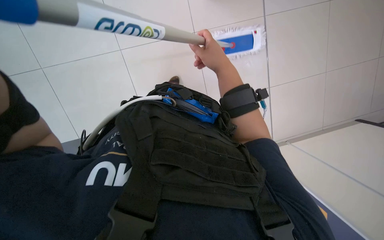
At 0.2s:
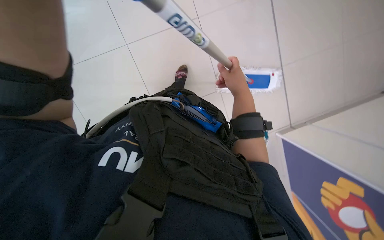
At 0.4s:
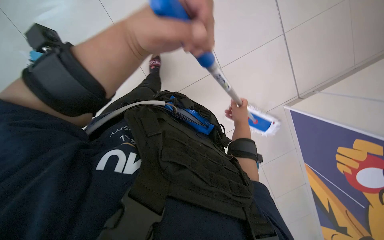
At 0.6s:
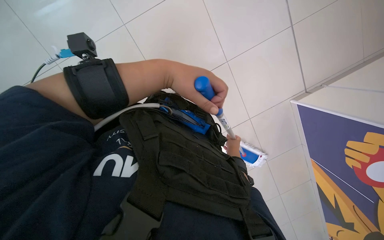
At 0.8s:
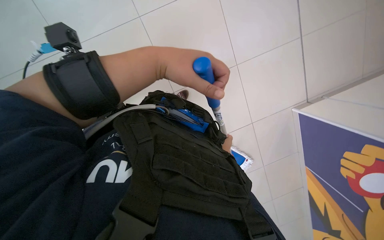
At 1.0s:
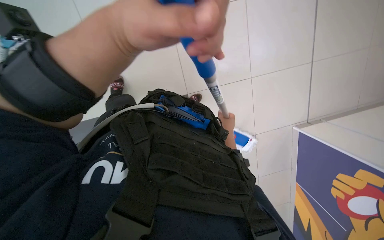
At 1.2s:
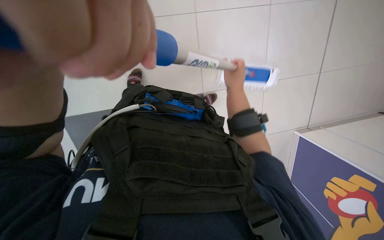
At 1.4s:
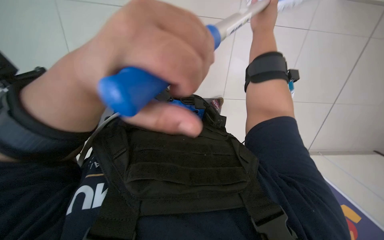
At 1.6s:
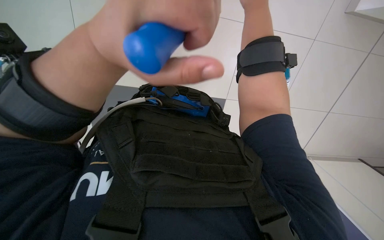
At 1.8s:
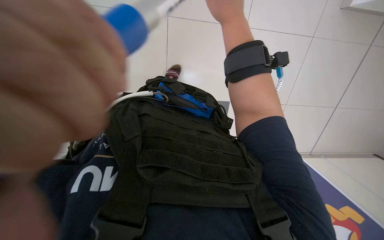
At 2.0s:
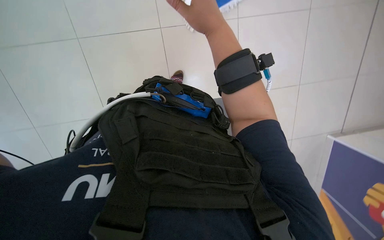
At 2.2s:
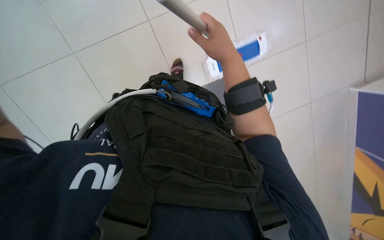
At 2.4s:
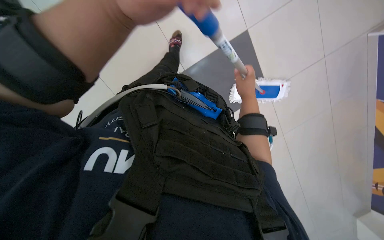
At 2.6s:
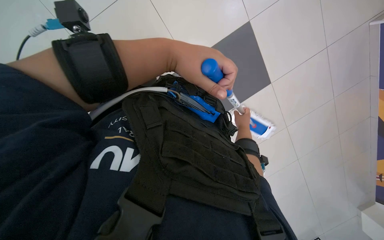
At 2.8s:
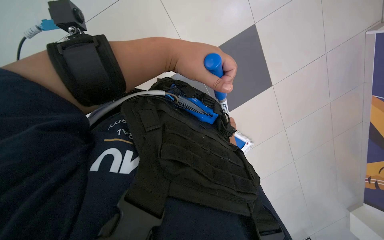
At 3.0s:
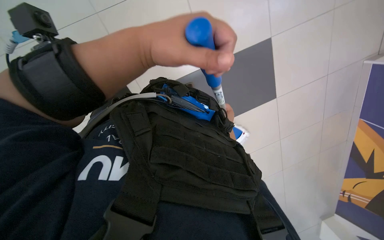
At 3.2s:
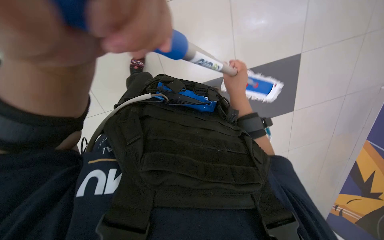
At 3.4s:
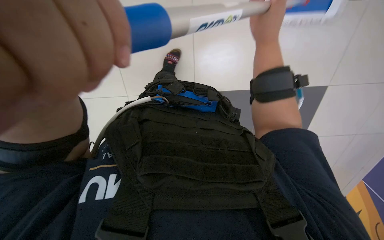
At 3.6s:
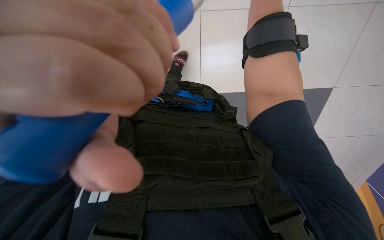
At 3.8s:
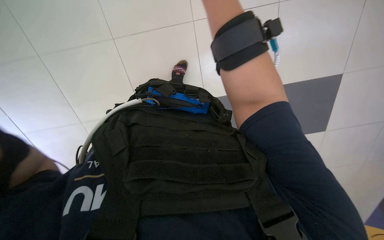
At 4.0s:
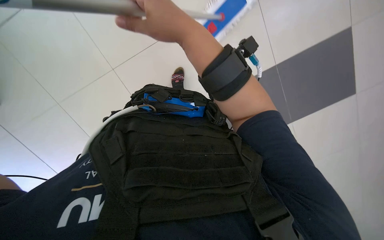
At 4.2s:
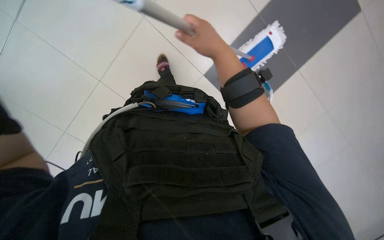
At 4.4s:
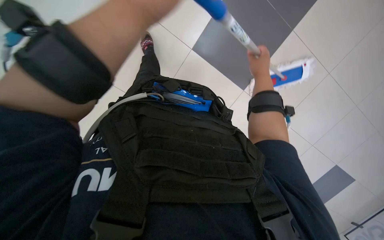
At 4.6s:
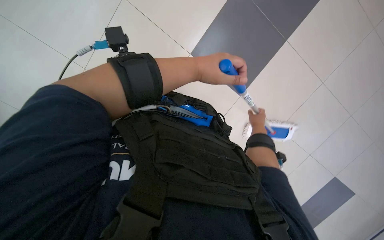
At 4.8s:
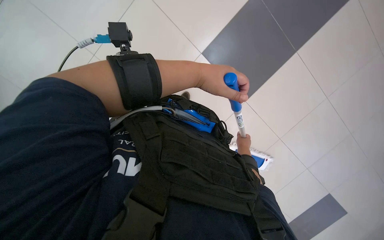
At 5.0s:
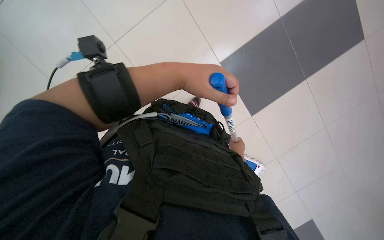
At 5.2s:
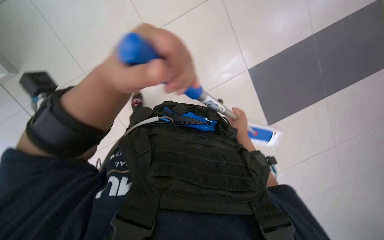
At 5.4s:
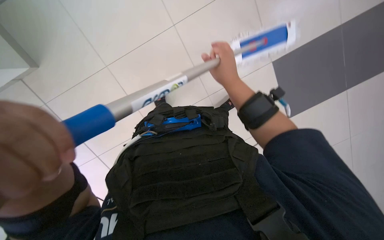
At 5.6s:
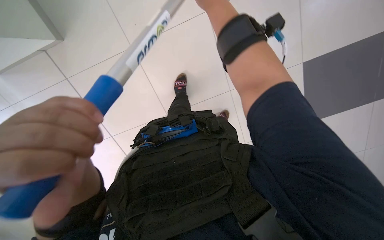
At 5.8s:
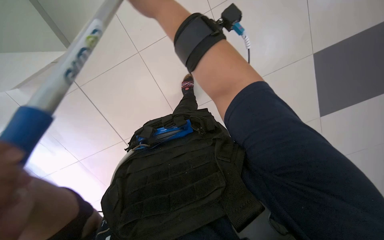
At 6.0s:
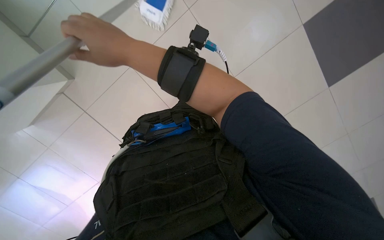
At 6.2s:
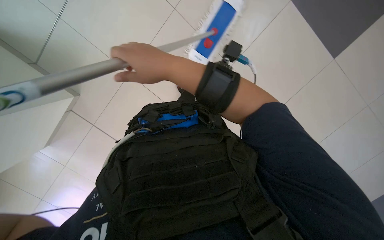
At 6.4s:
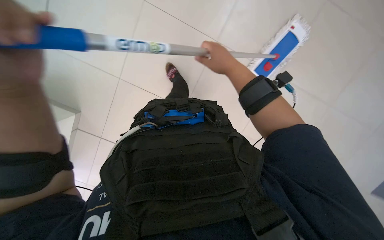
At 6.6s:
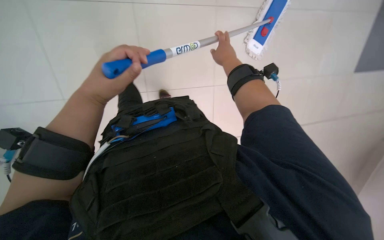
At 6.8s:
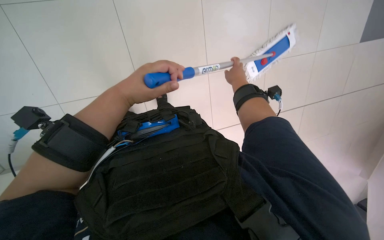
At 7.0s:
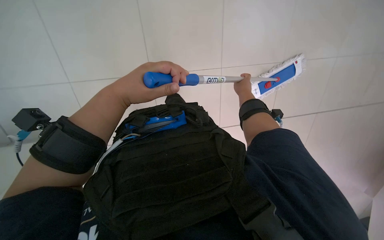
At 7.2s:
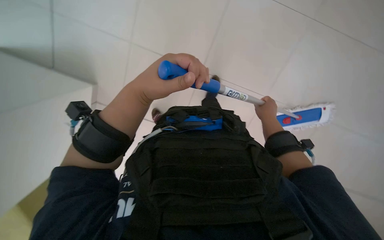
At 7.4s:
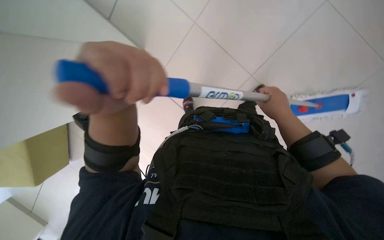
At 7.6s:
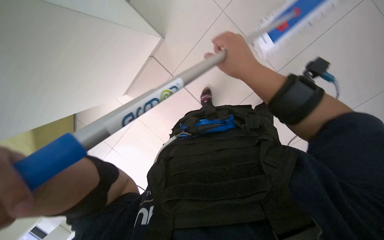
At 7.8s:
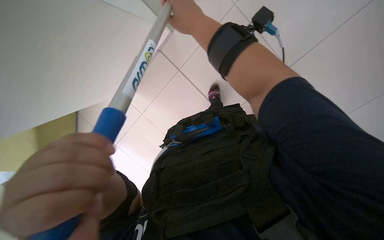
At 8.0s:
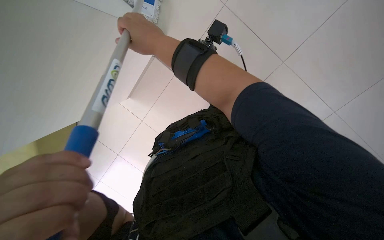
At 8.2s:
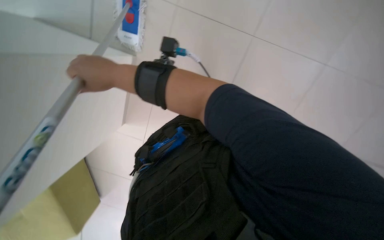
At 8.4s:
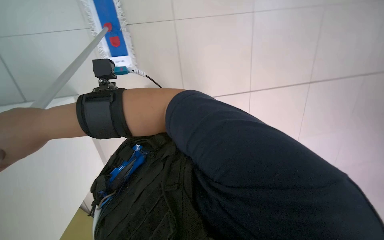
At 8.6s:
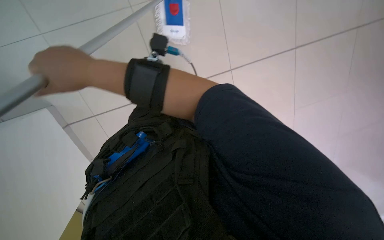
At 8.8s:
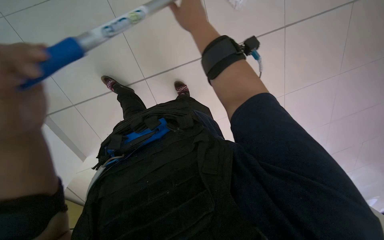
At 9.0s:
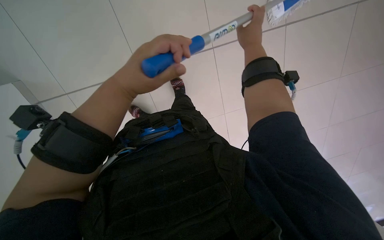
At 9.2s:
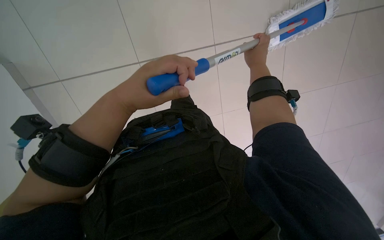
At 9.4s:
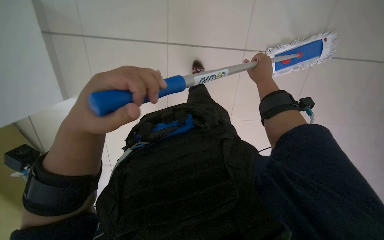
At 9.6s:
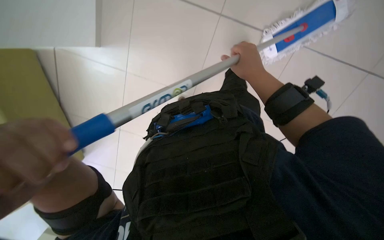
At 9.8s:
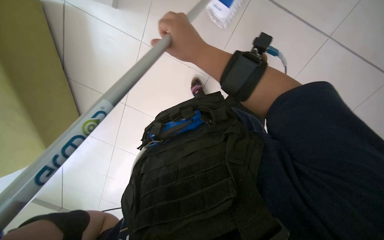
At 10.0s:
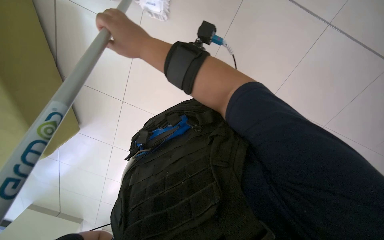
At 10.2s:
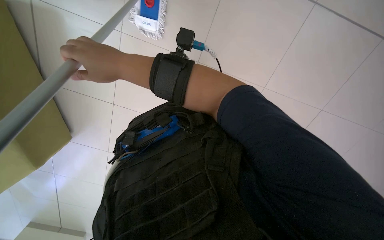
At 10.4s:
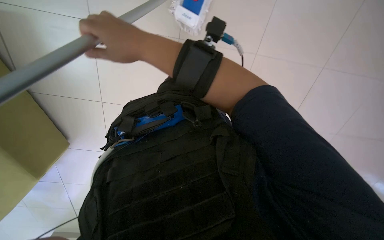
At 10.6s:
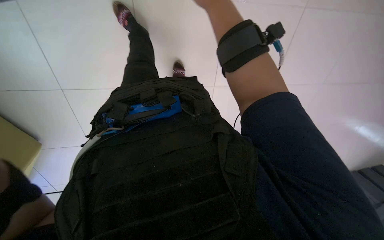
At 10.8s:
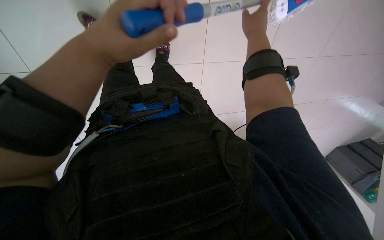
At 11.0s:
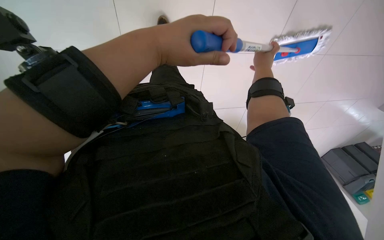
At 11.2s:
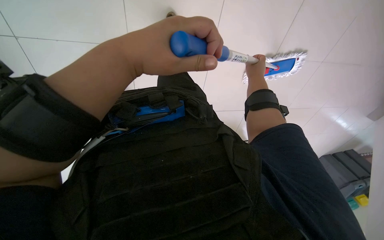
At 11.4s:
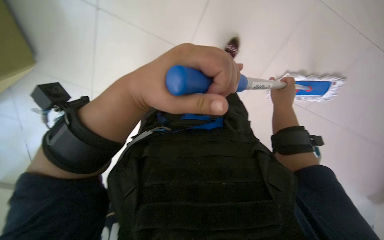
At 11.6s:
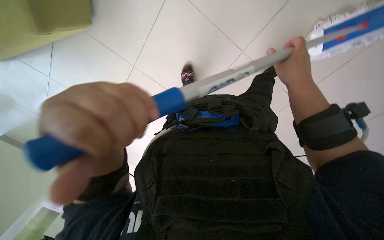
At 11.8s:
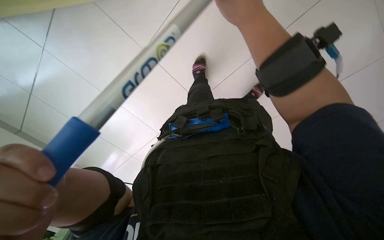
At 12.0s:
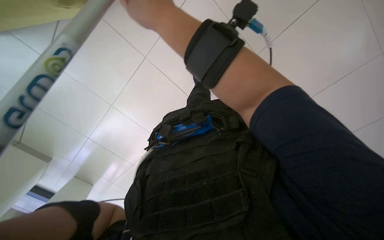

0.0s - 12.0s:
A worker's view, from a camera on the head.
Job: mopping floor.
The whole recording: Mopping the floor. The worker wrings the mop head, attaches it to the handle, and mops the floor.
0.0s - 1.6s: The scene turns roughly 25 degrees clockwise in the picture. The right hand travels down the picture and back again, about 20 cm each way.
1.6s - 3.0s: The right hand heads farther from the camera and down the picture, covering approximately 35 cm.
4.4s - 6.0s: Everything in view rotates approximately 35 degrees counterclockwise.
6.0s - 7.6s: The right hand travels to the right by approximately 25 cm.
9.0s - 10.4s: The view tips upward by some 20 degrees. The right hand travels to the left by roughly 10 cm.
10.4s - 12.0s: The right hand travels to the right and back again, some 25 cm each way.

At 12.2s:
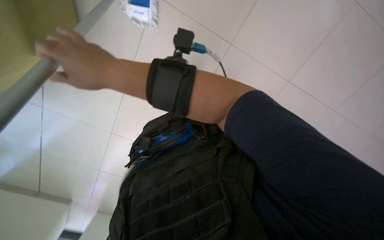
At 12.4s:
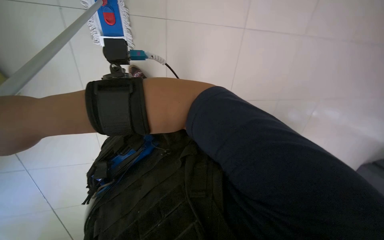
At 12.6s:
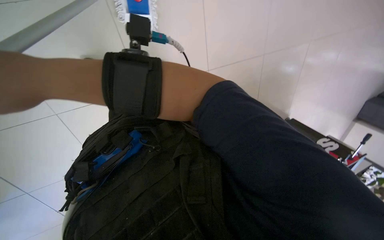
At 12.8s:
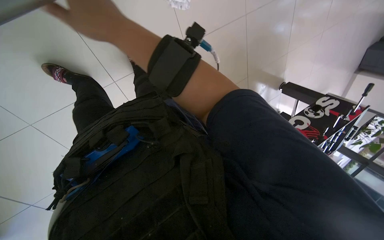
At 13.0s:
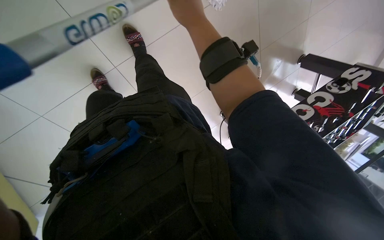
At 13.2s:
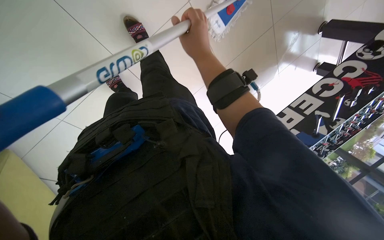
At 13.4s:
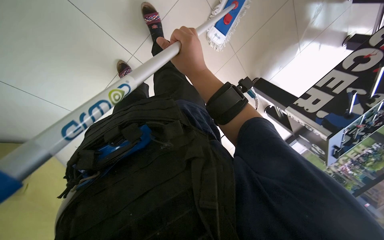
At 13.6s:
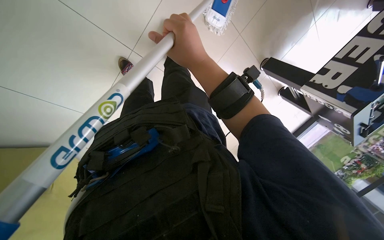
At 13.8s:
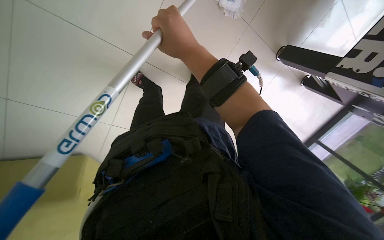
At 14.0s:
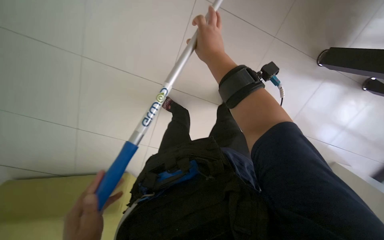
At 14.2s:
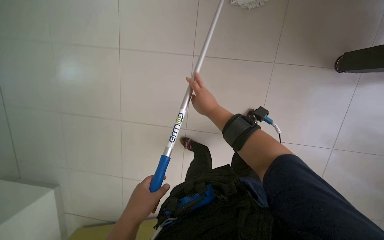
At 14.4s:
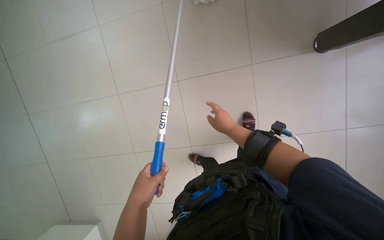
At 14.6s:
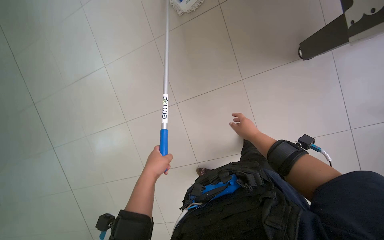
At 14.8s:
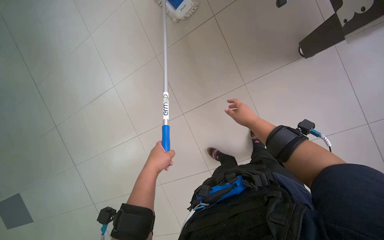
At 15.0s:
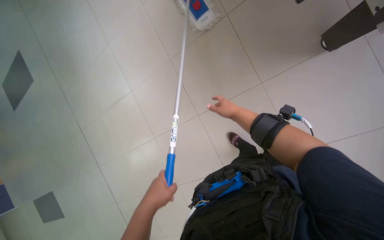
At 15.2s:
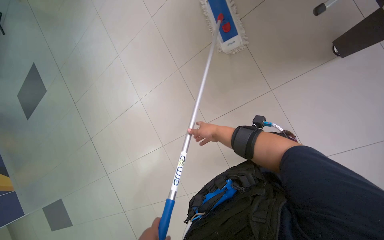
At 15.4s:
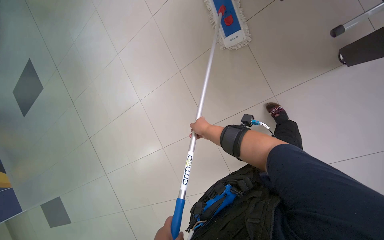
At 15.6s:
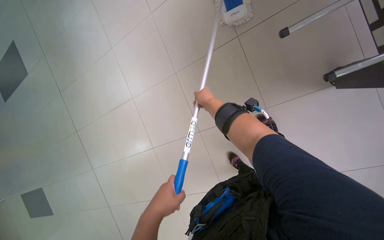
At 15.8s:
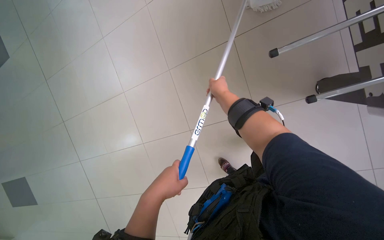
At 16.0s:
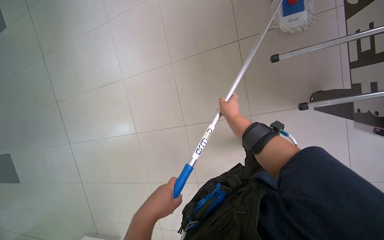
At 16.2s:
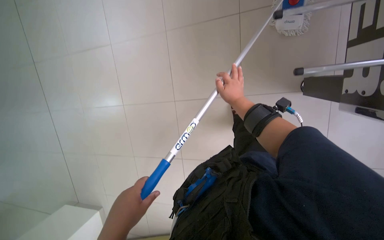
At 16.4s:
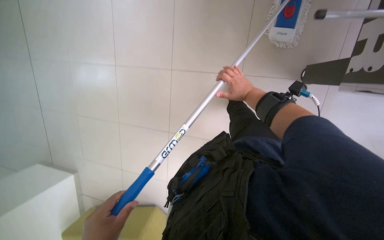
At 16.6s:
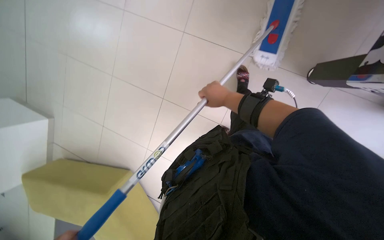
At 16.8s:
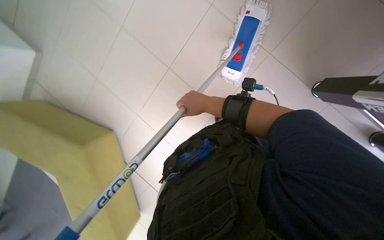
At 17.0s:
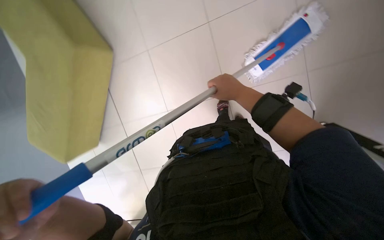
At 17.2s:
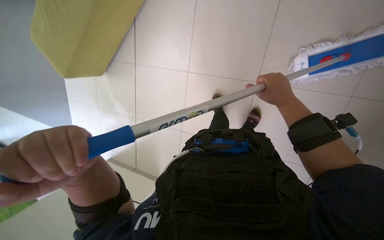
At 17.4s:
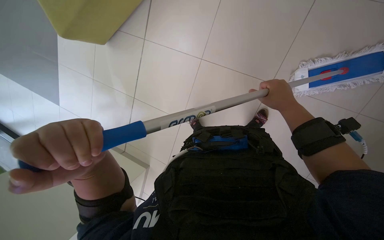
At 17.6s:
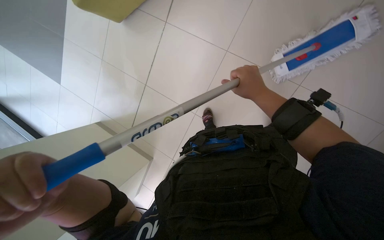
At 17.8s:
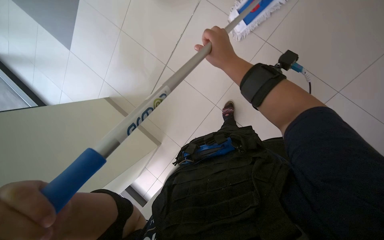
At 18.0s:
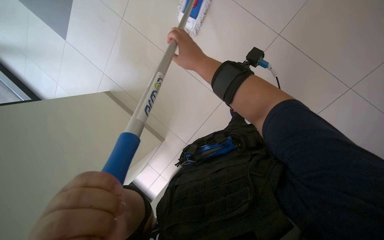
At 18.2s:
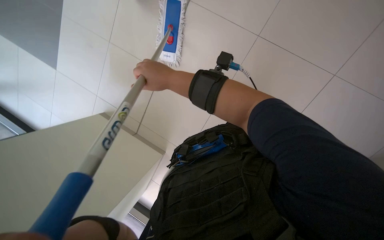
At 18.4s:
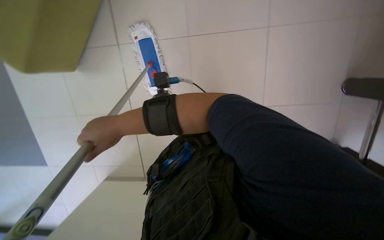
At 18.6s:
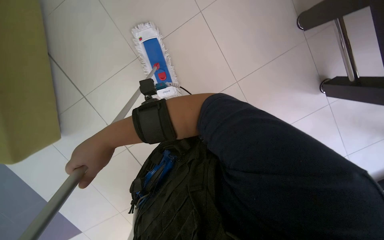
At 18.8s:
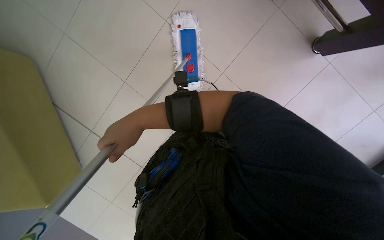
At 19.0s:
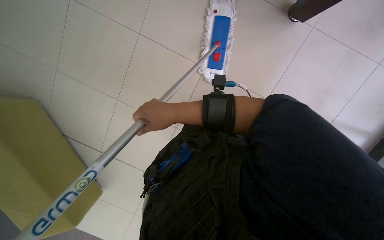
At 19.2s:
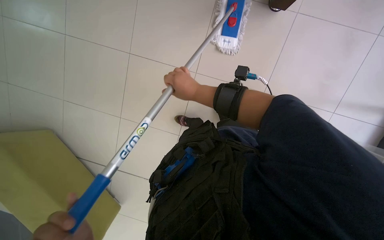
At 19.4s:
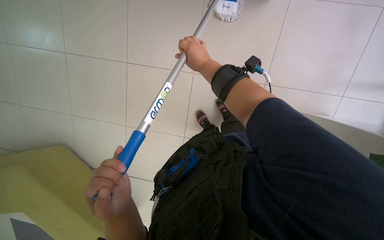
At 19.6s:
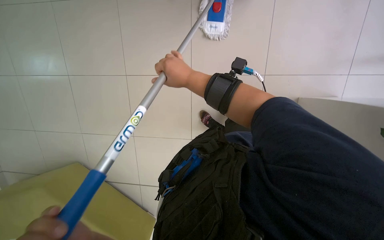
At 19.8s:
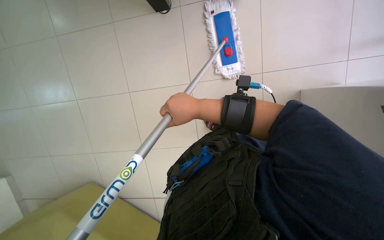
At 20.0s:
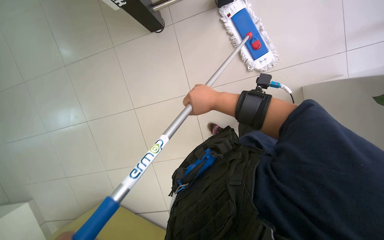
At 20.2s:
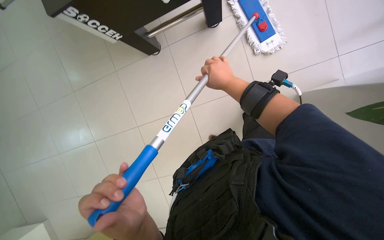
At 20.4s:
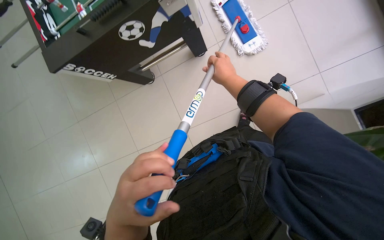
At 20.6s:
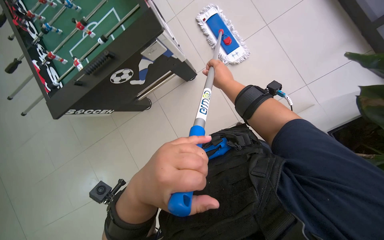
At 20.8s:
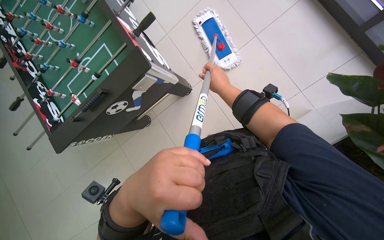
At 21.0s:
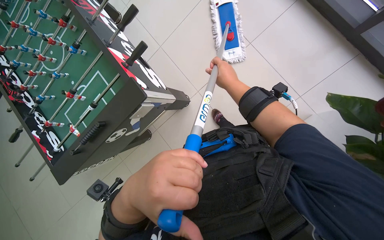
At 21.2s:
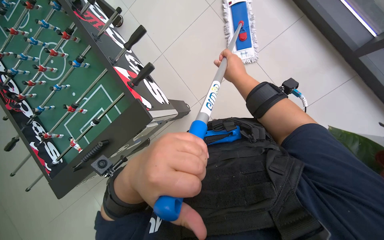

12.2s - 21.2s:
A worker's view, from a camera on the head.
Job: mopping floor.
The whole recording: Mopping the floor. The worker wrings the mop head, attaches it to the handle, and mops the floor.
13.8s - 15.2s: The camera sweeps to the left, by about 25 degrees. The camera pitches upward, by approximately 20 degrees.
15.2s - 16.6s: The right hand swings up and down the picture, roughly 15 cm each way, with 2 reversals.
16.6s - 18.2s: The wearer looks about 15 degrees further downward. The scene turns about 40 degrees clockwise in the picture.
18.2s - 19.8s: The right hand shifts about 10 cm down the picture, and goes to the left and returns, about 15 cm each way.
19.8s - 21.2s: The head travels about 50 cm.
